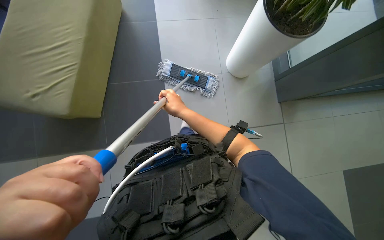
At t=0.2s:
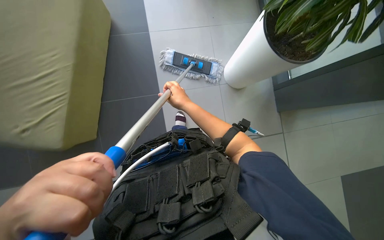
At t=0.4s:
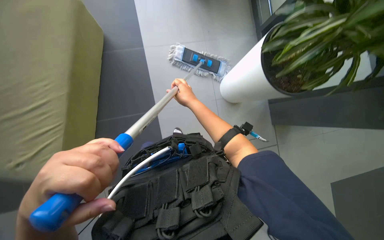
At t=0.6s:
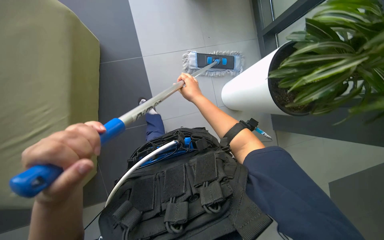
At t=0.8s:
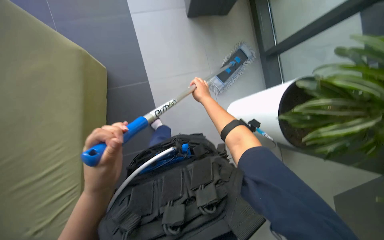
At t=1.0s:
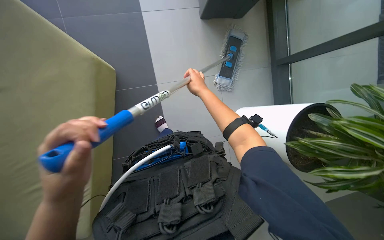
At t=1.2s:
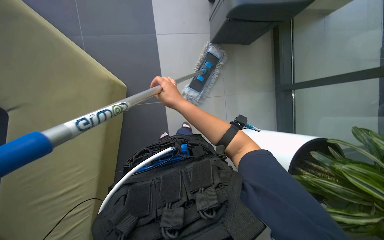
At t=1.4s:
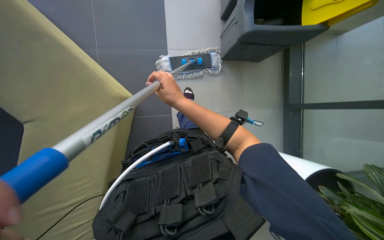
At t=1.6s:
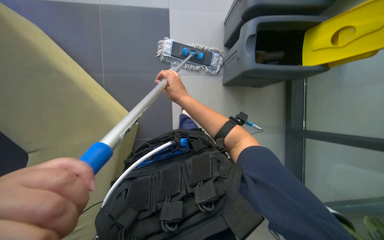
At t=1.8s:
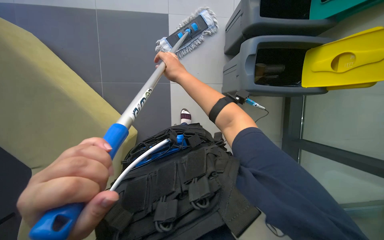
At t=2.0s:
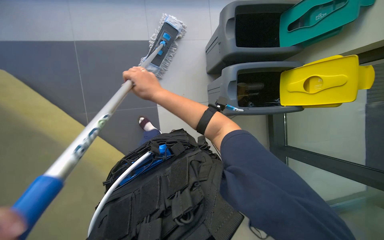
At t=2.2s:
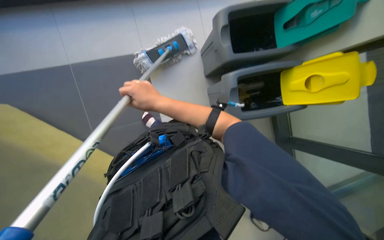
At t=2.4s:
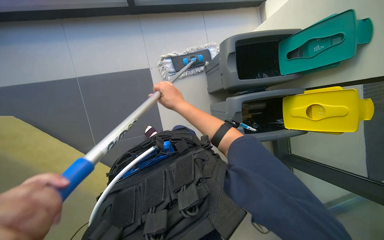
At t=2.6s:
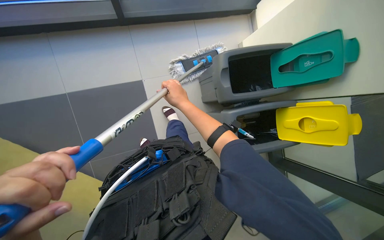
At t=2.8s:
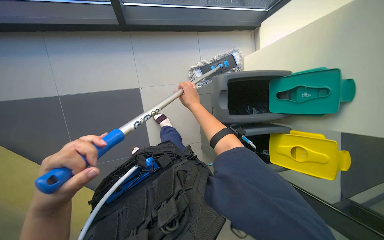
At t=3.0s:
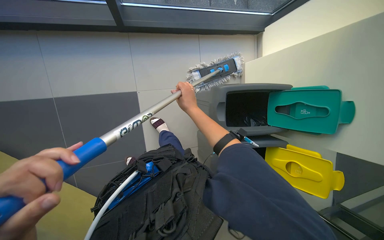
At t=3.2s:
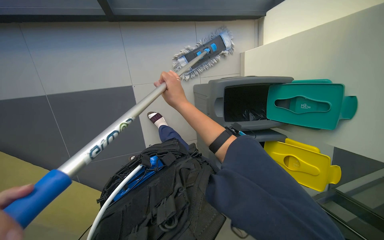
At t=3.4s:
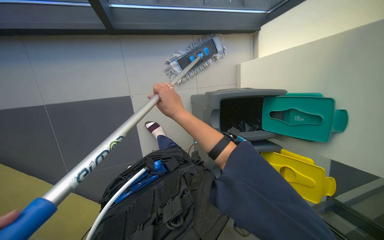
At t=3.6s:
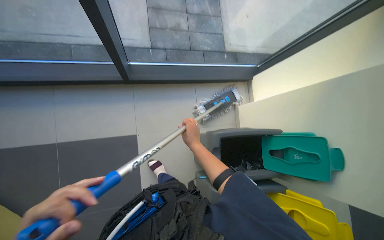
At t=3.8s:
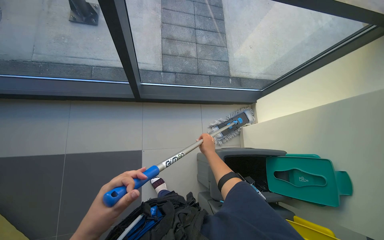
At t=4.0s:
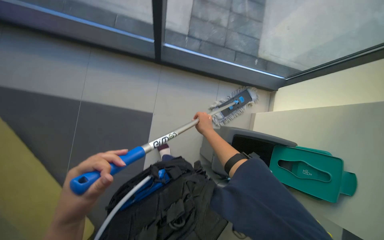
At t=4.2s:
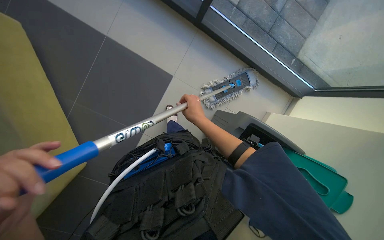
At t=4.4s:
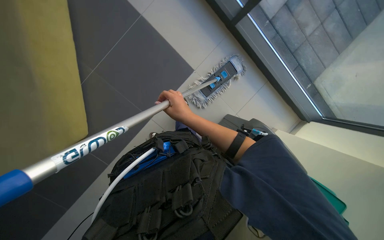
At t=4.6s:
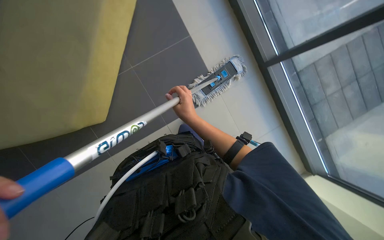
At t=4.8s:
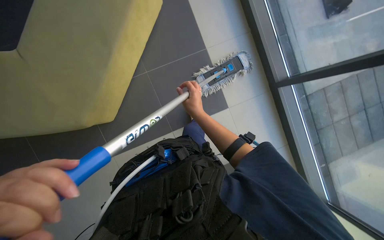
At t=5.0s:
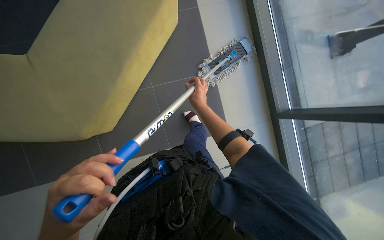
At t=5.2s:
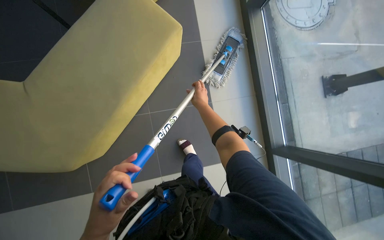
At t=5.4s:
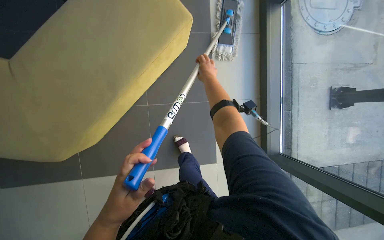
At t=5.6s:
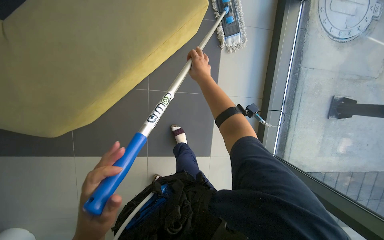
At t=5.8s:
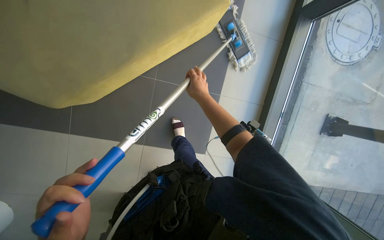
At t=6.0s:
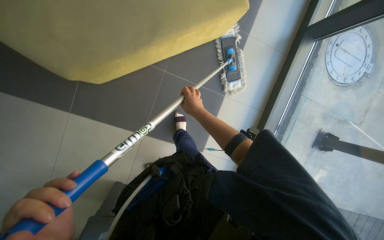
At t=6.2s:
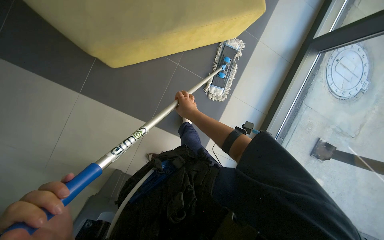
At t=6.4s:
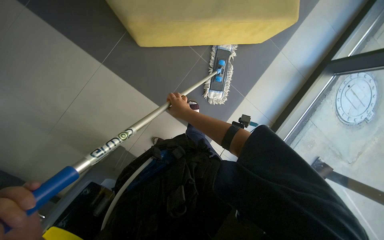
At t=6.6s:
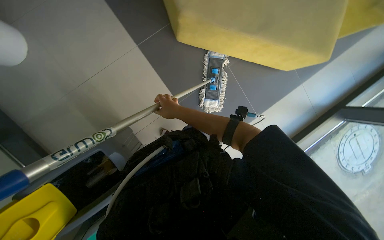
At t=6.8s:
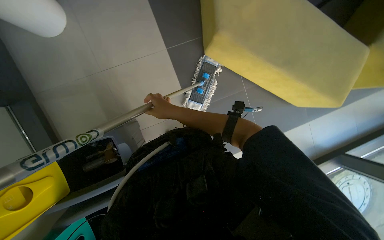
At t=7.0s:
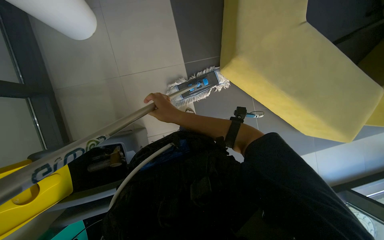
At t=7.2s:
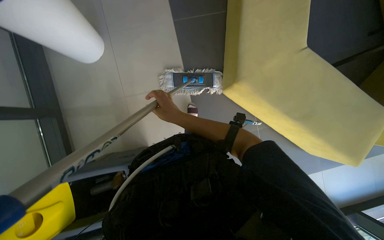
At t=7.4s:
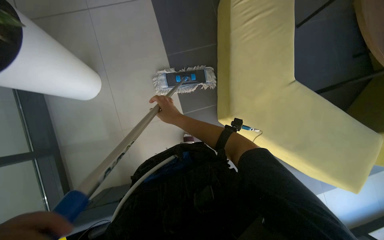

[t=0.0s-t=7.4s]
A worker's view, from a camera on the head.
Job: mopping floor.
The whole recording: Mopping floor. The worker mops the floor with a long-handled mop.
t=0.0s to t=1.4s: The wearer moves some 50 cm. The view tips downward by roughly 15 degrees.
t=3.0s to t=4.4s: The scene turns roughly 50 degrees clockwise in the picture.
t=4.4s to t=6.0s: The view tips upward by about 20 degrees. The scene rotates clockwise by about 55 degrees.

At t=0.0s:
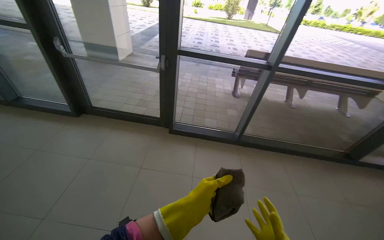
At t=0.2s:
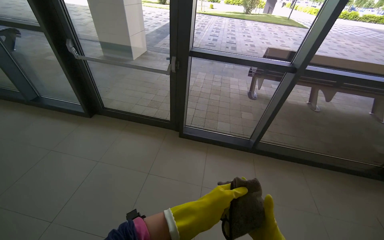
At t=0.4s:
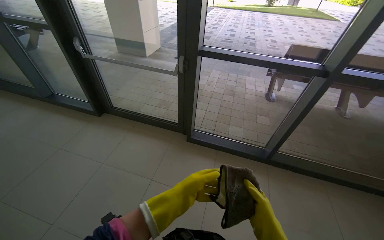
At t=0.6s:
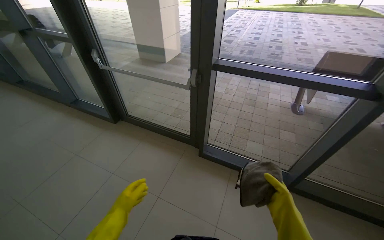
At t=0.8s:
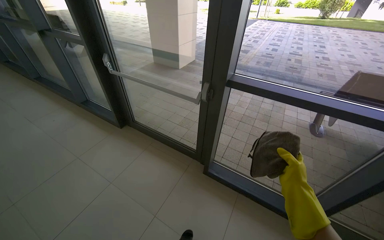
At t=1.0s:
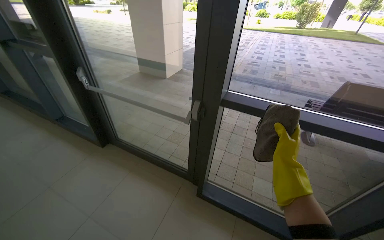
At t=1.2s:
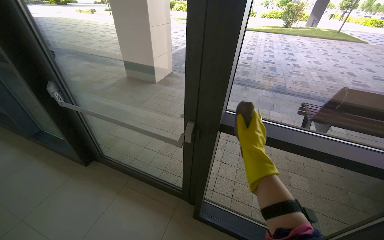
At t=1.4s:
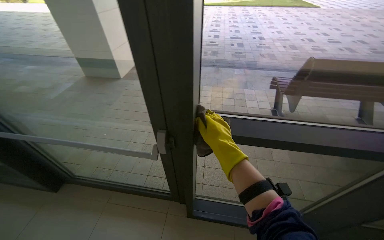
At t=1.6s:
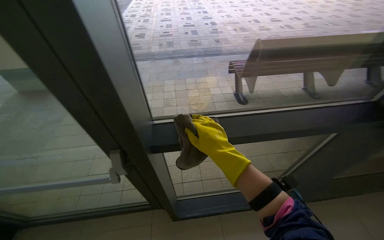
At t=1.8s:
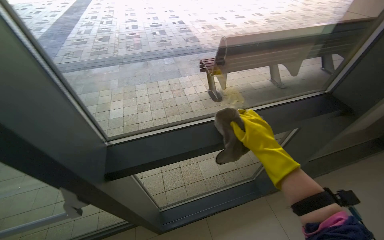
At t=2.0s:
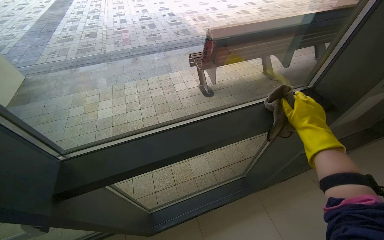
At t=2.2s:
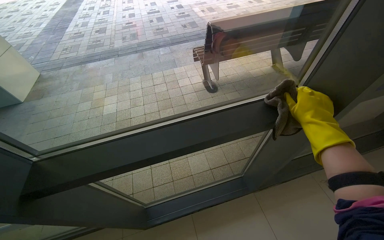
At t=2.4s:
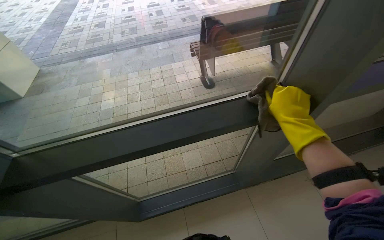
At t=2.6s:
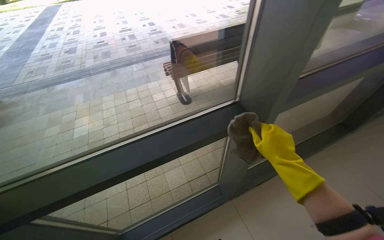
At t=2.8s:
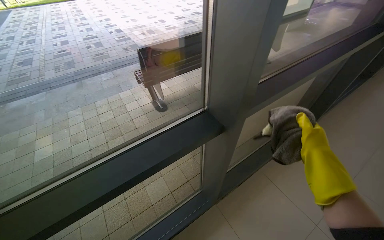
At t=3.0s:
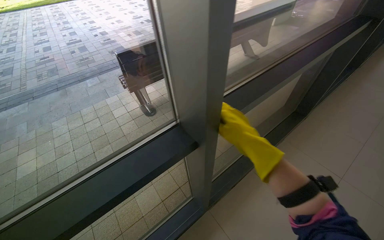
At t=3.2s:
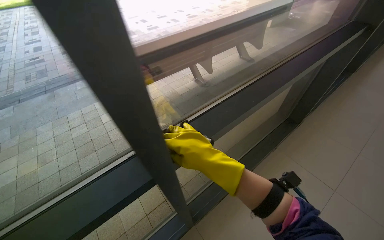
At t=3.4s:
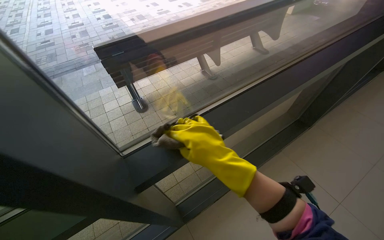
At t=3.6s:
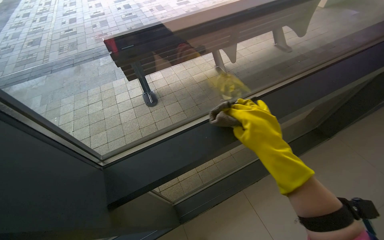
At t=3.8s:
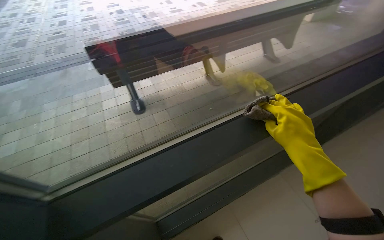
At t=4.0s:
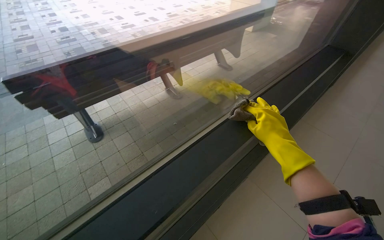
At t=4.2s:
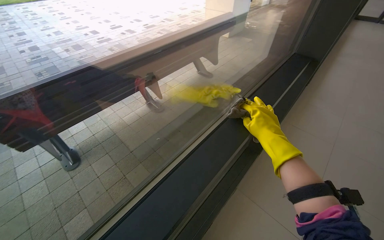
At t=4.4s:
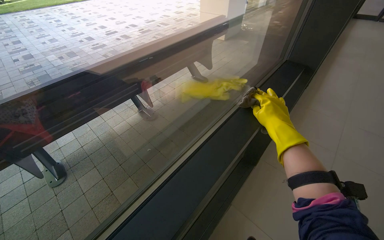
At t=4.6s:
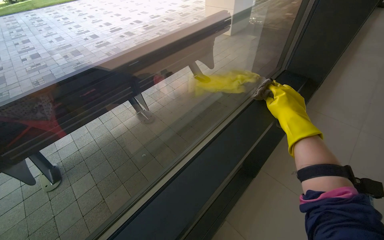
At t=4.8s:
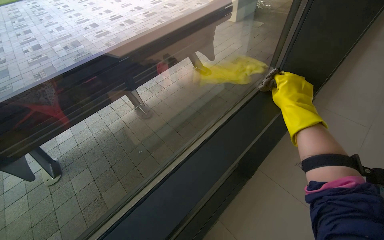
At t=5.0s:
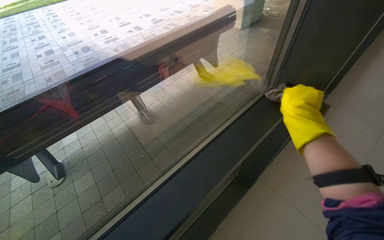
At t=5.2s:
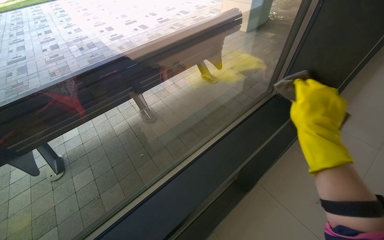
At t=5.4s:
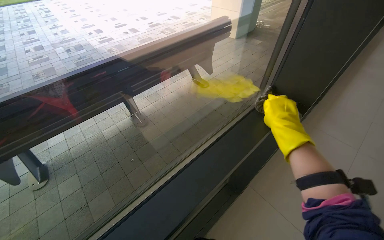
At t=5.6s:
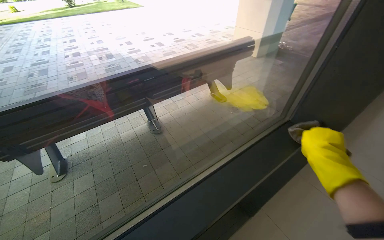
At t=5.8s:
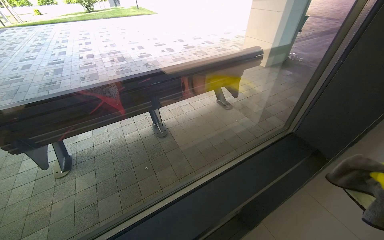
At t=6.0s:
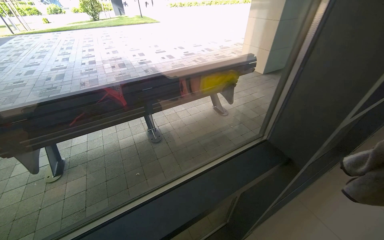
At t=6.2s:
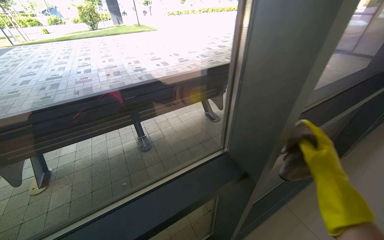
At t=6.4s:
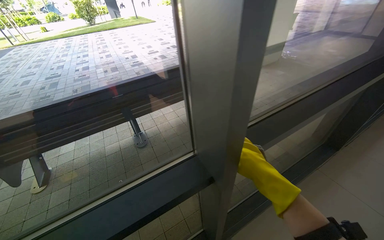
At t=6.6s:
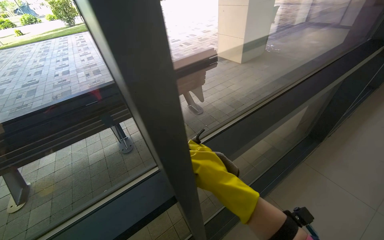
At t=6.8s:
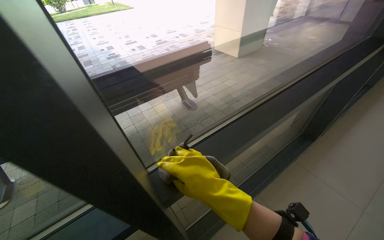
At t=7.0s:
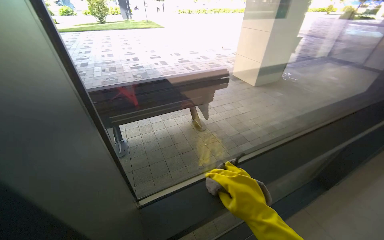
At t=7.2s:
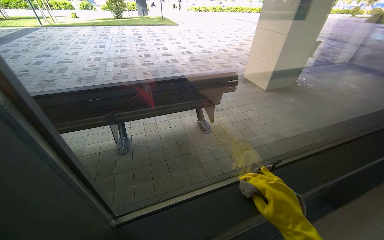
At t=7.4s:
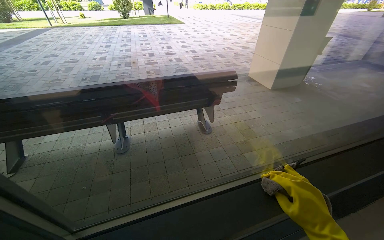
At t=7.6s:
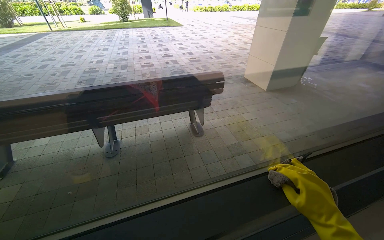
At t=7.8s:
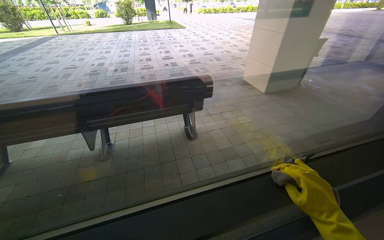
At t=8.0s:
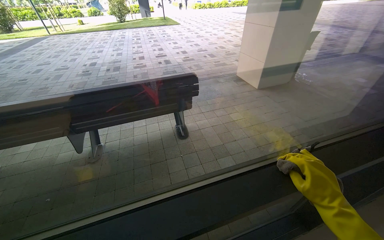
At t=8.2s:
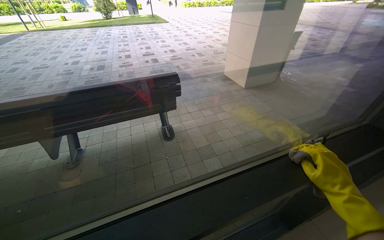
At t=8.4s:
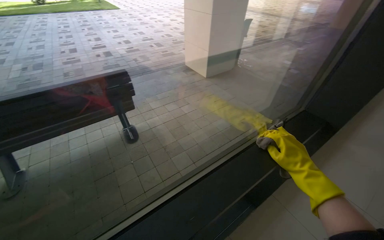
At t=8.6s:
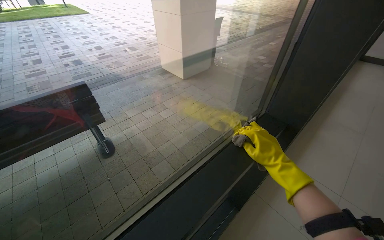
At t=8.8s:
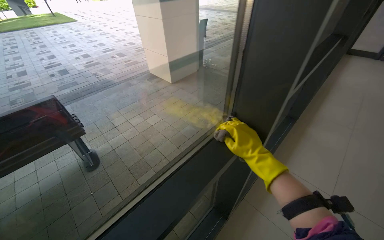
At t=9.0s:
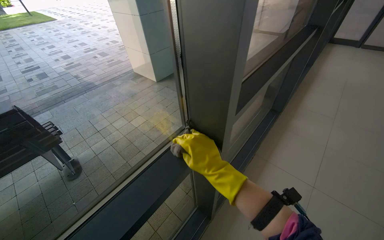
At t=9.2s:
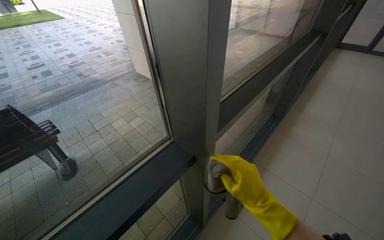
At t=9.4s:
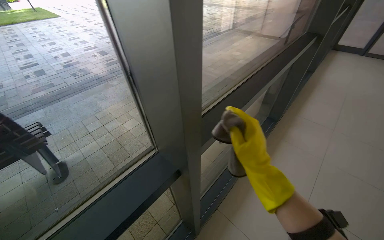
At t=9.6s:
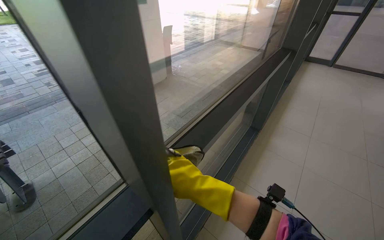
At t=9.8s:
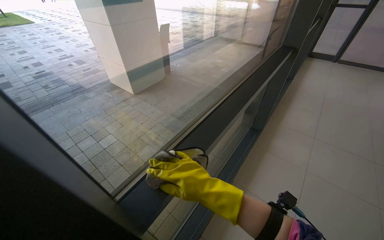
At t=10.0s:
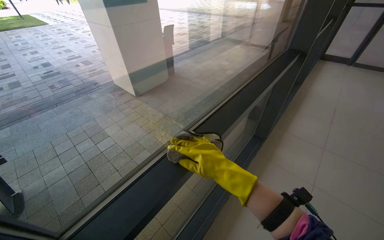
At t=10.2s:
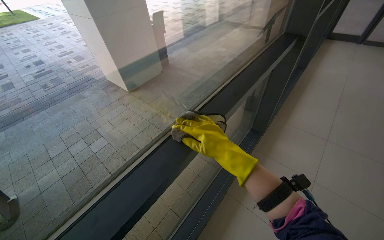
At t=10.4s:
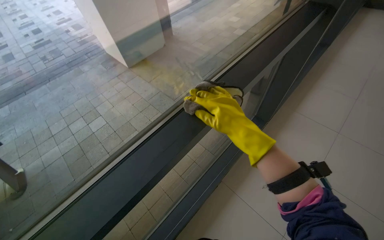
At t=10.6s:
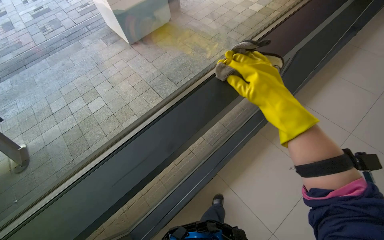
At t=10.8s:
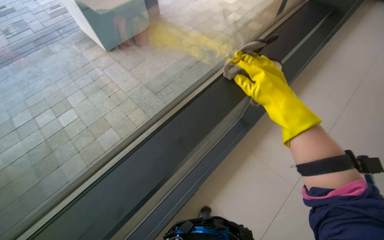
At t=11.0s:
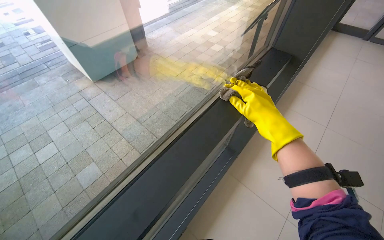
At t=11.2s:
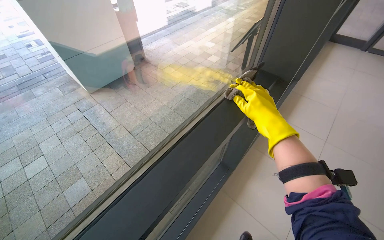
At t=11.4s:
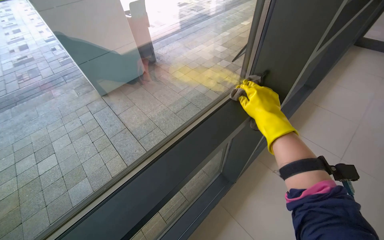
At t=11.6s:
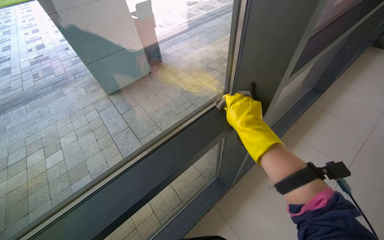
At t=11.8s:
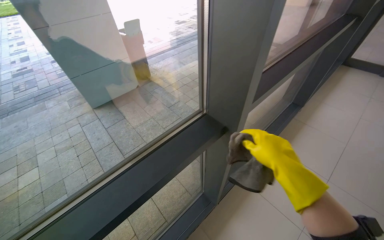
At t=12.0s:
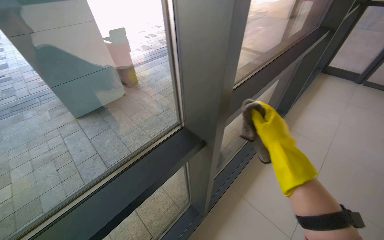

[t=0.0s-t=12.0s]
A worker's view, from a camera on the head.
Job: wiping surfaces.
The whole recording: Wiping window frames. The worker wipes the frames of the large glass windows with a cloth.
t=0.0s to t=1.6s: The head travels roughly 1.5 m.
t=1.6s to t=3.0s: The camera is carried to the right, roughly 70 cm. The wearer looks about 30 degrees further to the right.
t=3.0s to t=4.4s: The camera travels roughly 90 cm.
t=4.4s to t=6.0s: The head travels roughly 50 cm. The wearer's head swings roughly 20 degrees to the left.
t=6.0s to t=7.6s: The camera travels about 80 cm.
t=7.6s to t=9.0s: The camera is carried to the right, about 1 m. The wearer looks approximately 30 degrees further to the right.
t=9.0s to t=10.4s: The camera travels approximately 80 cm.
t=10.4s to t=12.0s: The camera travels some 90 cm.
